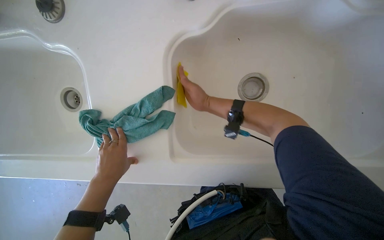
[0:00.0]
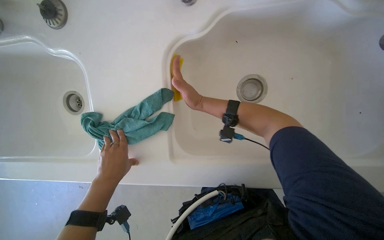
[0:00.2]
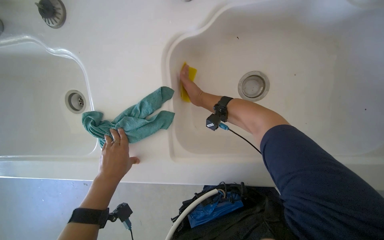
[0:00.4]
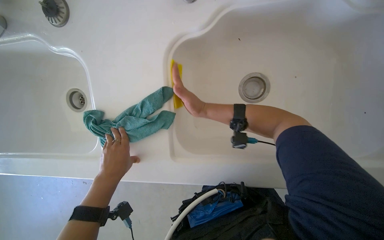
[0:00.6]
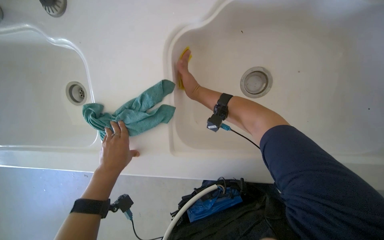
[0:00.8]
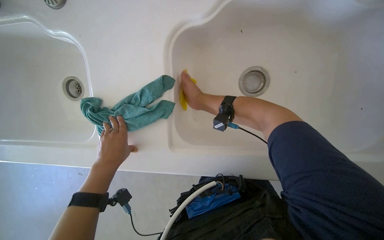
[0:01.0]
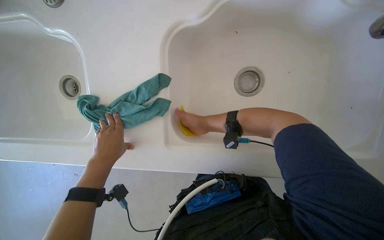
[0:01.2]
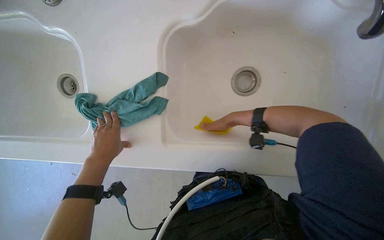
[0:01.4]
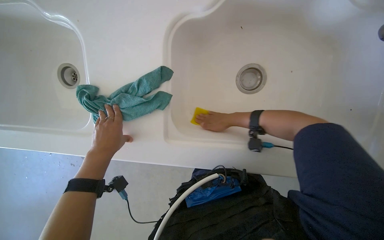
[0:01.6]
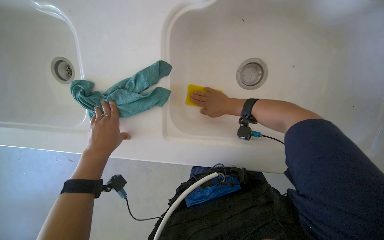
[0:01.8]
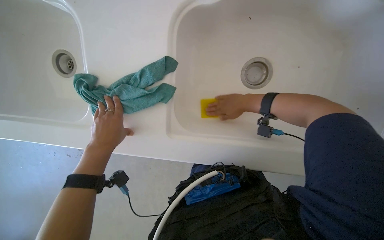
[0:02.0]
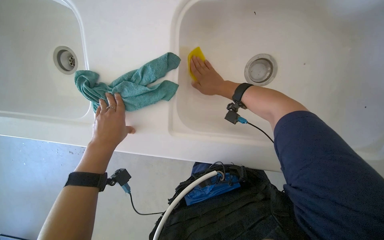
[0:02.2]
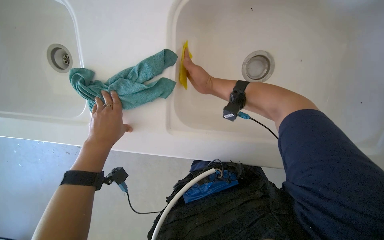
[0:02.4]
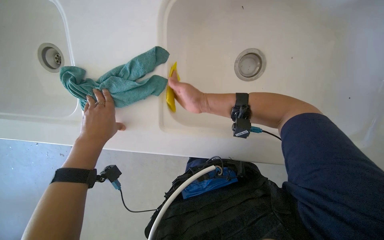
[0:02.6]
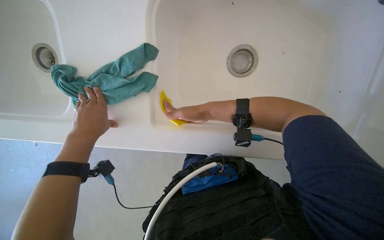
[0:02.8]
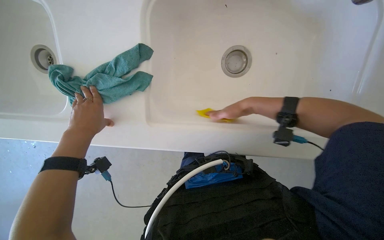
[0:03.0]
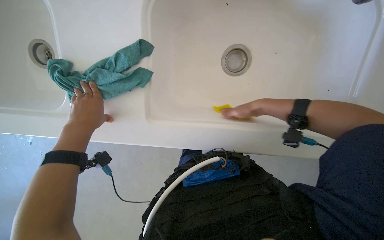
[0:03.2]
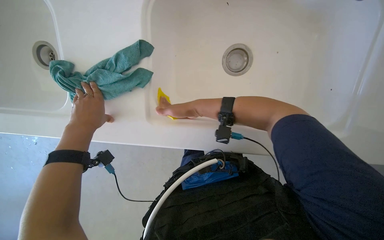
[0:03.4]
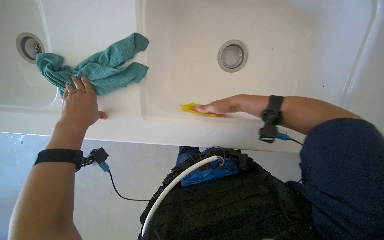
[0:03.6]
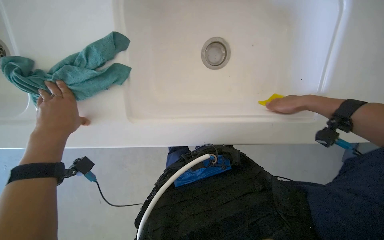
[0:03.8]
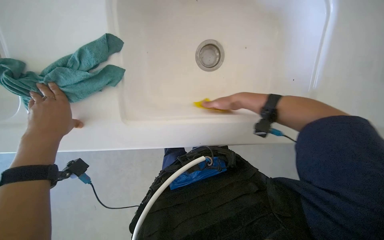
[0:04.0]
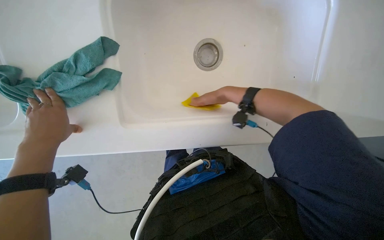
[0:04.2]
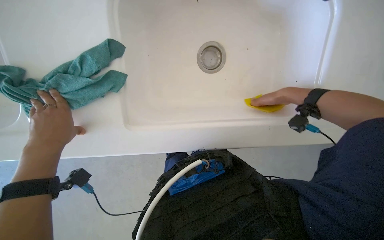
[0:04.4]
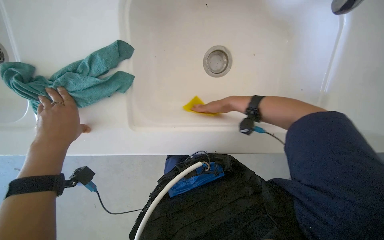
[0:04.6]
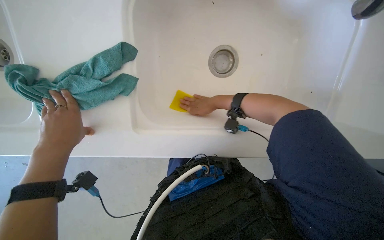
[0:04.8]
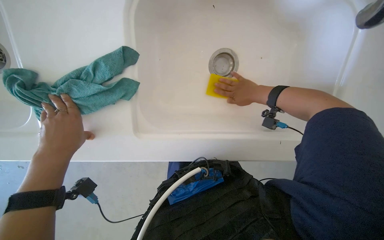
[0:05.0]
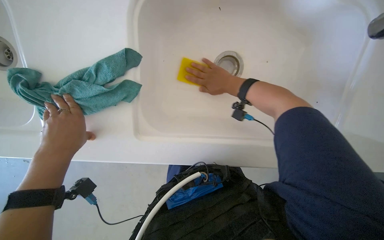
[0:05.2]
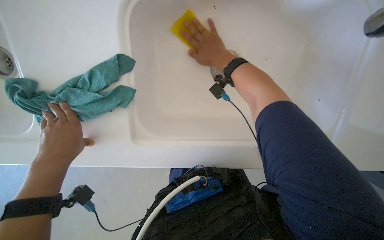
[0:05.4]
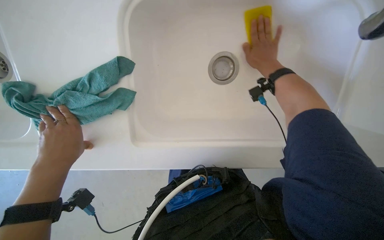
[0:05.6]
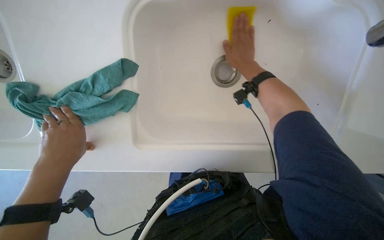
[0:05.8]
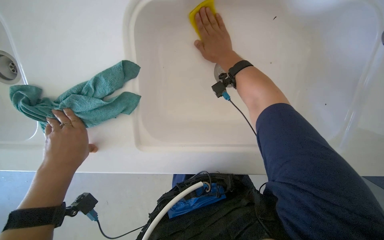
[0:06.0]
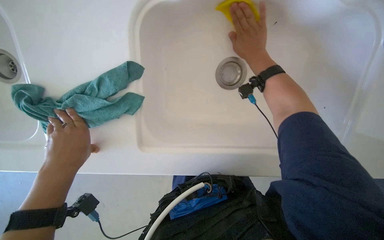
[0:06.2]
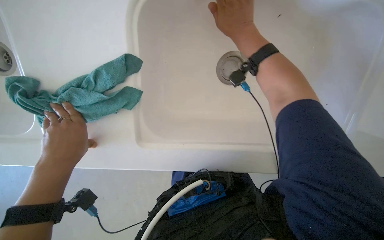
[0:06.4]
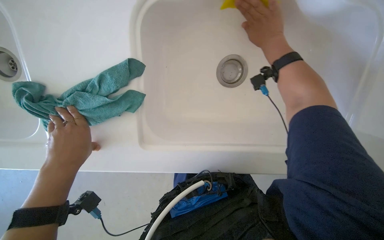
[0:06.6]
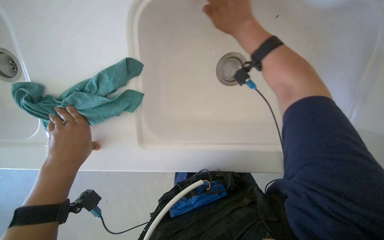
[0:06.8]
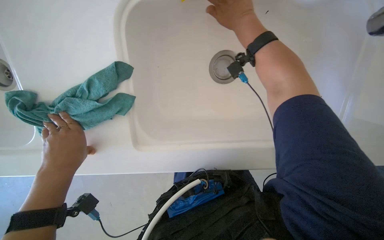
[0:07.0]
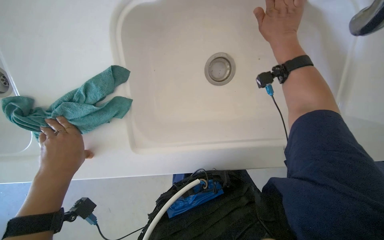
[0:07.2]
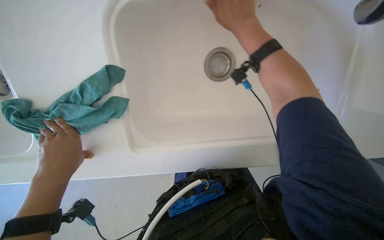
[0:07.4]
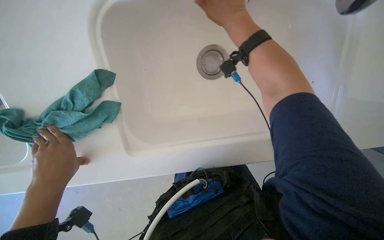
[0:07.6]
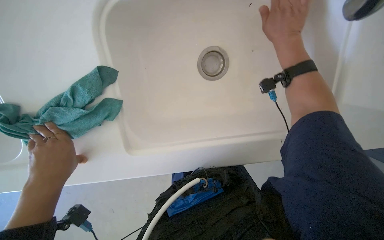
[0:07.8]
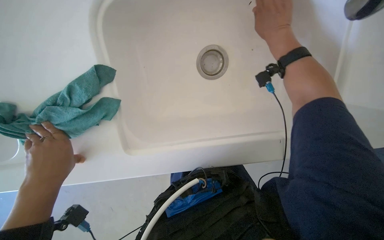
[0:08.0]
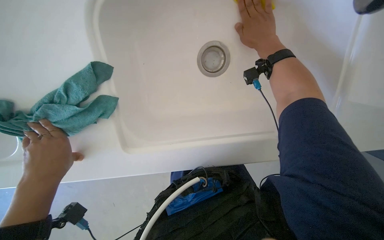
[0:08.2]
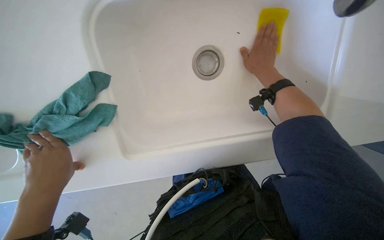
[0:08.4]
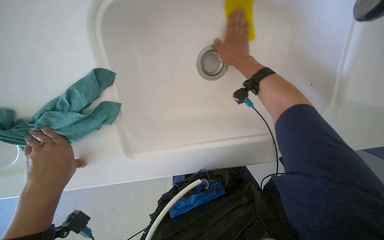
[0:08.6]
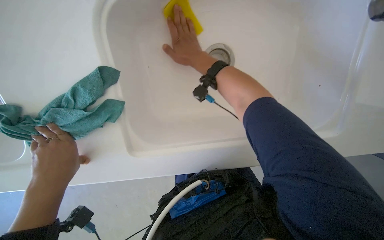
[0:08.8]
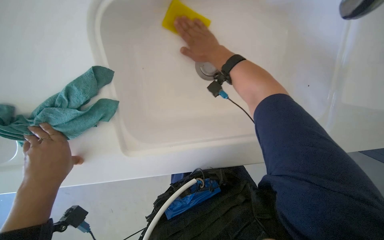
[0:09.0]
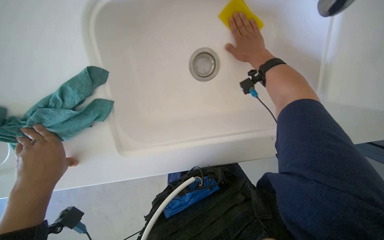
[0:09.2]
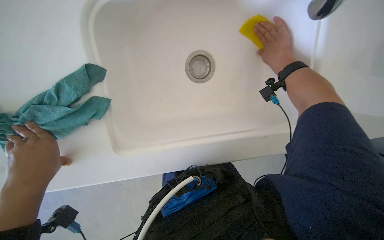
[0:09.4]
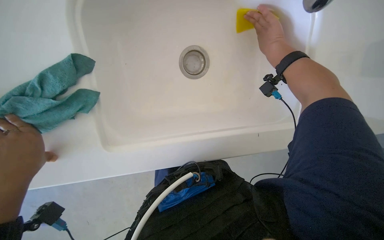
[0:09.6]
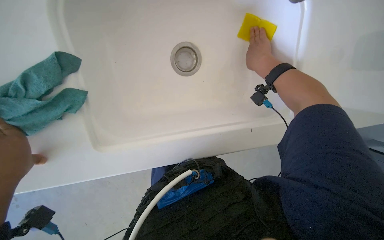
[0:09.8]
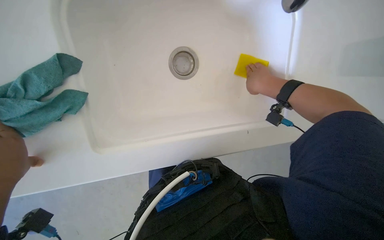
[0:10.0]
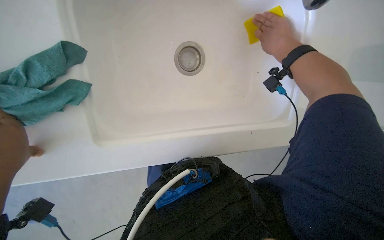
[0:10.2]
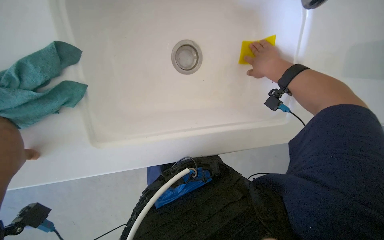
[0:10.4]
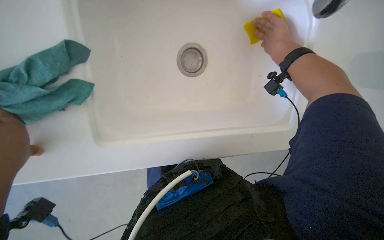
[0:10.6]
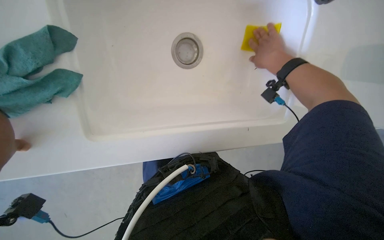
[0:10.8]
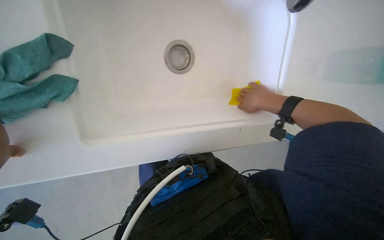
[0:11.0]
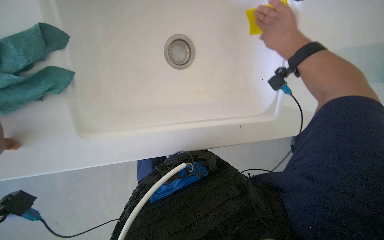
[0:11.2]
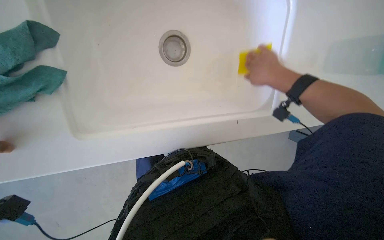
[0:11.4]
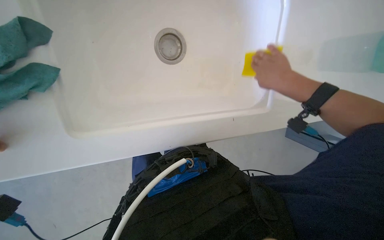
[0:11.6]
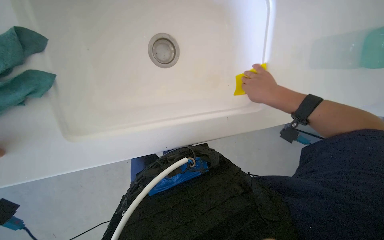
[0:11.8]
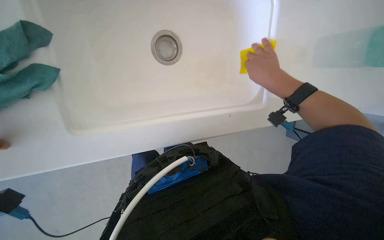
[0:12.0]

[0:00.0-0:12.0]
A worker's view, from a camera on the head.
Job: cleaning kitchen.
The whole recording: Scrubbing kitchen sink. The worker scrubs the kitchen sink with a yellow sponge.
0:00.0 to 0:01.6: The right hand heads to the right, covering some 15 cm.
0:01.6 to 0:03.0: The right hand reaches some 10 cm to the left, then returns.
0:03.0 to 0:04.4: The right hand moves left and right over about 30 cm, changing direction 3 times.
0:04.4 to 0:06.0: The right hand swings left and right, some 25 cm each way, with 4 reversals.
0:06.0 to 0:07.6: The right hand heads nearer to the camera, covering about 15 cm.
0:07.6 to 0:09.0: The right hand is displaced farther from the camera by approximately 15 cm, and goes to the right and returns, approximately 15 cm each way.
0:09.0 to 0:10.4: The right hand goes about 25 cm to the right.
0:10.4 to 0:12.0: The right hand moves up and down the picture over approximately 15 cm, changing direction 2 times.

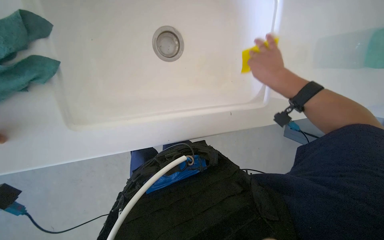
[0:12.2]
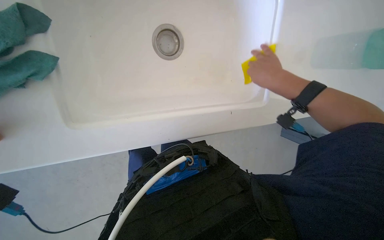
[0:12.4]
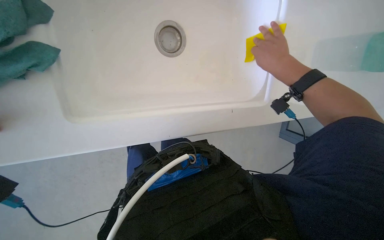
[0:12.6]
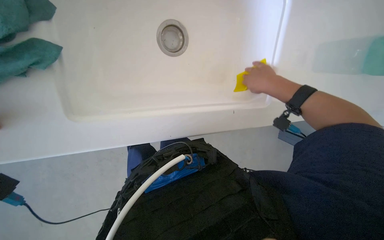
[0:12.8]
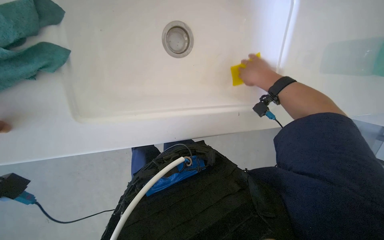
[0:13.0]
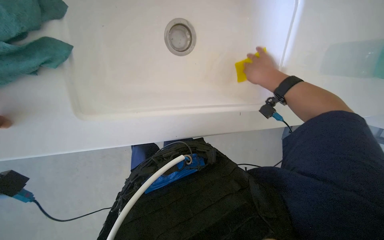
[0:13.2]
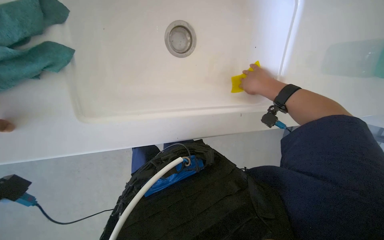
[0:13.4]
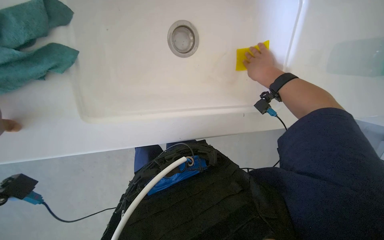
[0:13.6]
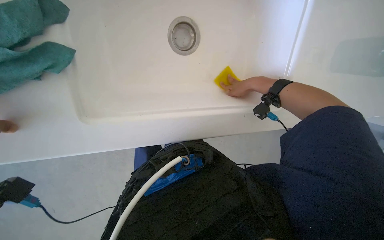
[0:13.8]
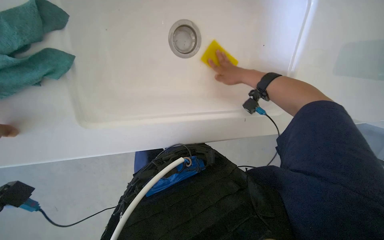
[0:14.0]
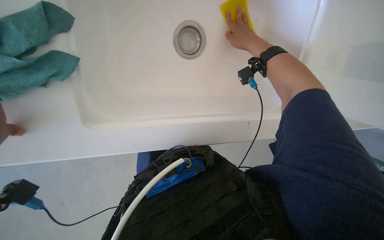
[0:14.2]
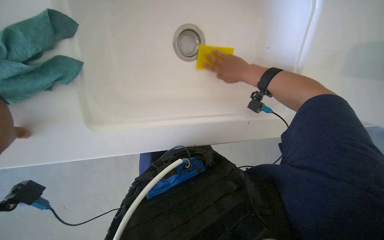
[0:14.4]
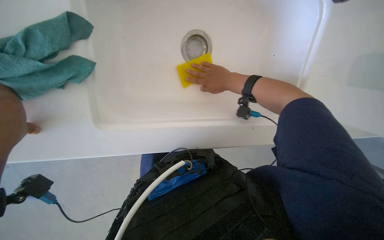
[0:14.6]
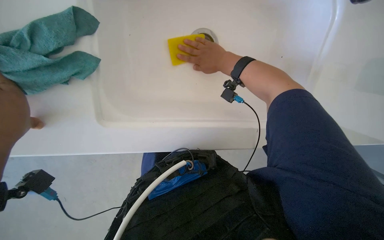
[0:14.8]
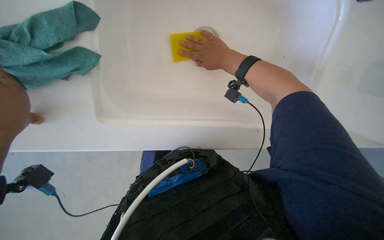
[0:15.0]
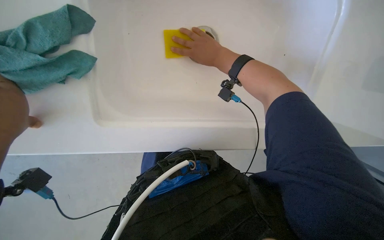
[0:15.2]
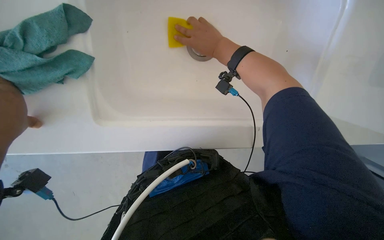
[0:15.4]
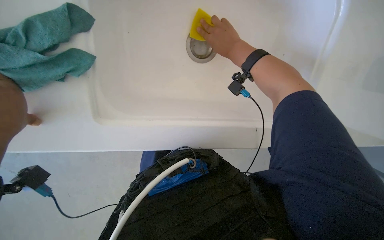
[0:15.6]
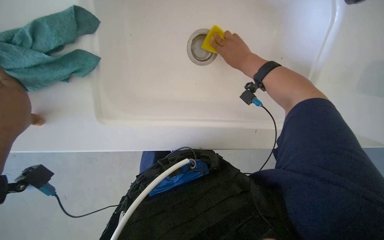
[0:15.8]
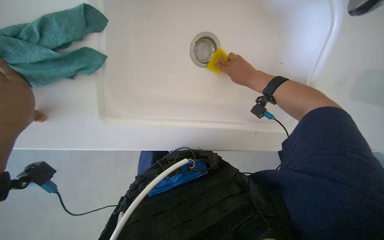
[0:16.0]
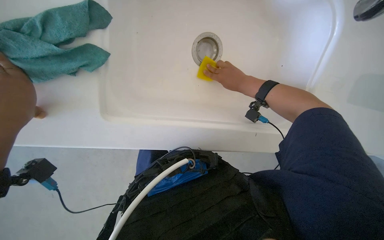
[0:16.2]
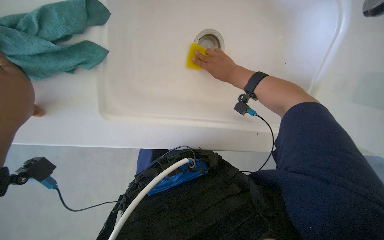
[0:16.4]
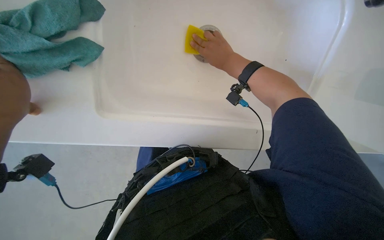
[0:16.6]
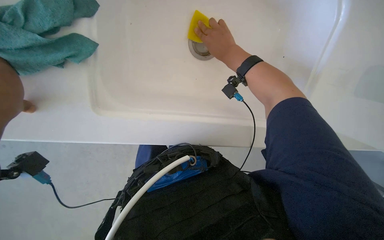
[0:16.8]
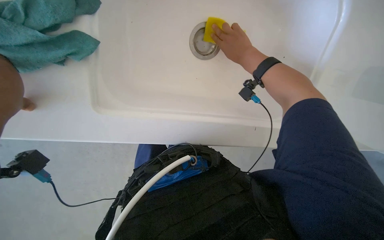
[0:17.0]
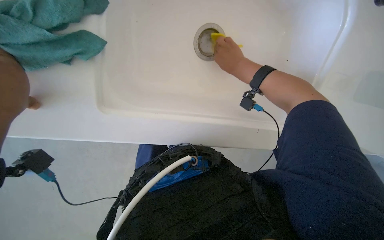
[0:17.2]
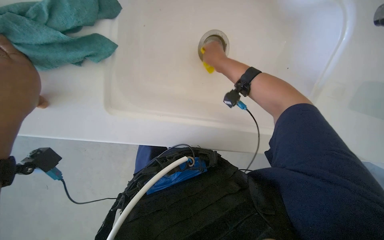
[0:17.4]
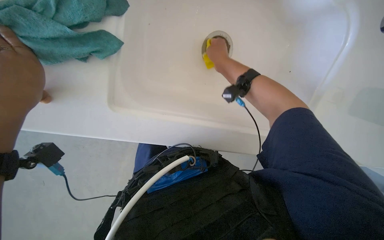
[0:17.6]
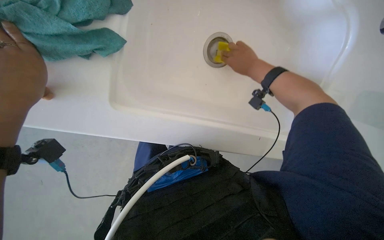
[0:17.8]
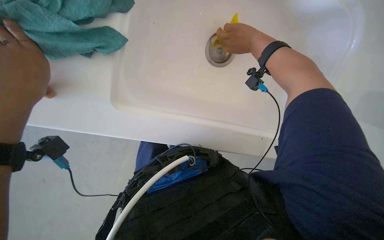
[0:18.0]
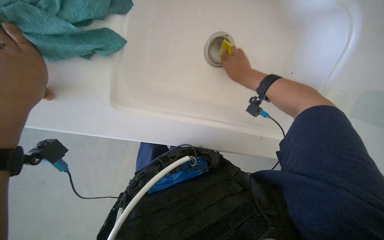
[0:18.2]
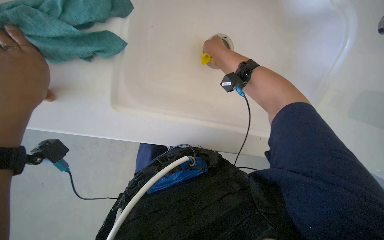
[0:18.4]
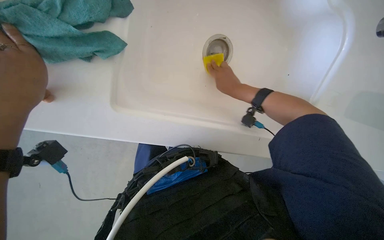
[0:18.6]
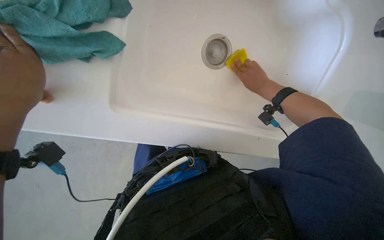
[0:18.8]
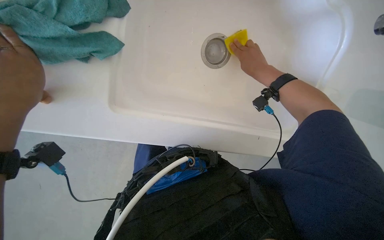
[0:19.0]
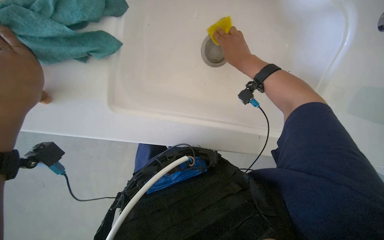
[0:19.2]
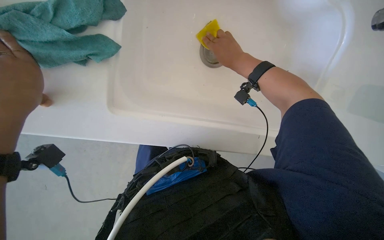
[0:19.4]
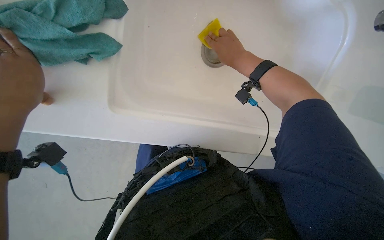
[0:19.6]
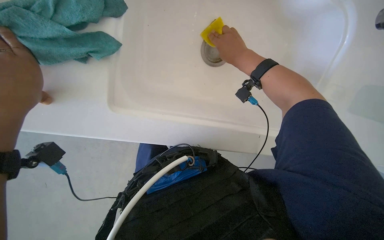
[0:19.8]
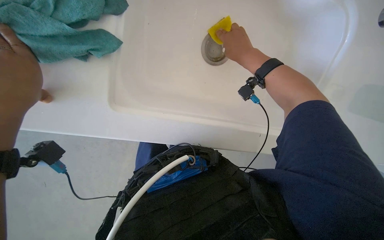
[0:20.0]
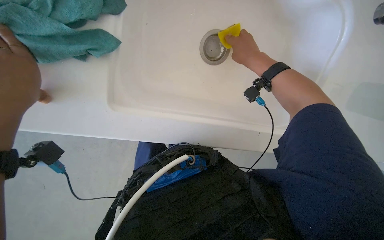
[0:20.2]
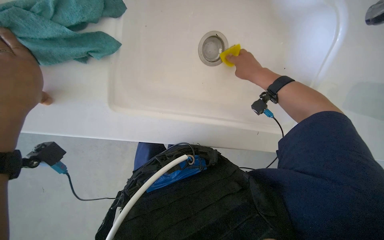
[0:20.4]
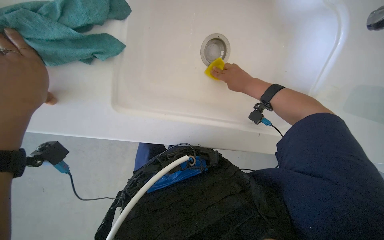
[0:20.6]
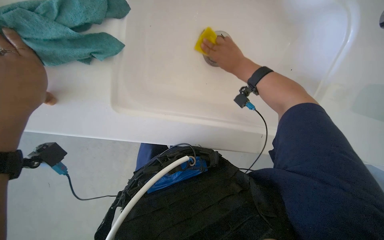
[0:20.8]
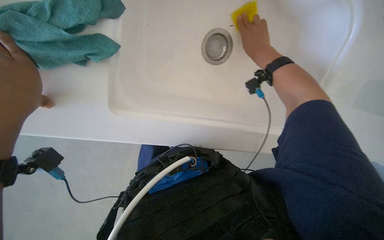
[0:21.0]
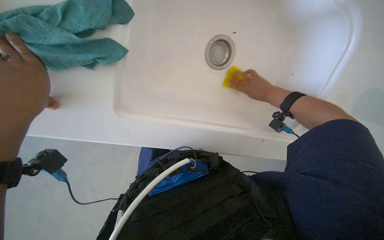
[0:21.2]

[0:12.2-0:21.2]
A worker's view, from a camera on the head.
Job: cleaning kitchen.
The whole recording: Scrubbing kitchen sink. The worker scrubs the kitchen sink with a yellow sponge.
0:12.2 to 0:13.8: The right hand shifts roughly 20 cm farther from the camera.
0:13.8 to 0:15.2: The right hand moves to the left and nearer to the camera, some 25 cm.
0:18.2 to 0:19.8: The right hand moves left and right over roughly 15 cm, changing direction 2 times.
0:19.8 to 0:21.2: The right hand travels farther from the camera and to the right by about 20 cm.
